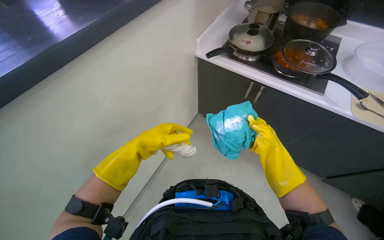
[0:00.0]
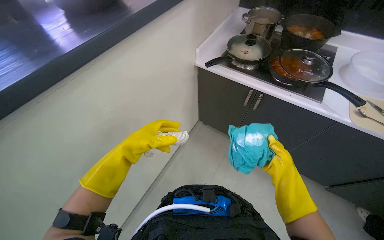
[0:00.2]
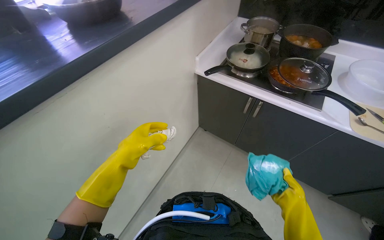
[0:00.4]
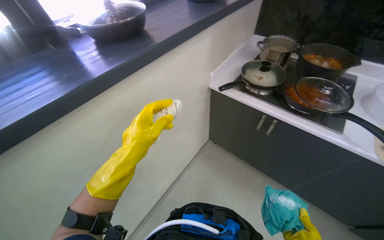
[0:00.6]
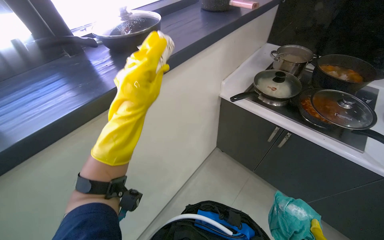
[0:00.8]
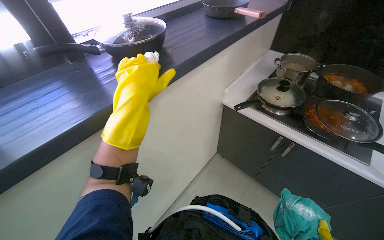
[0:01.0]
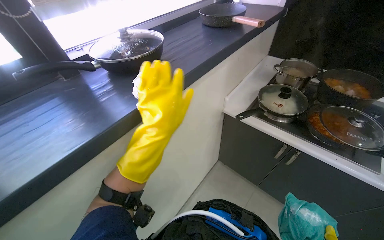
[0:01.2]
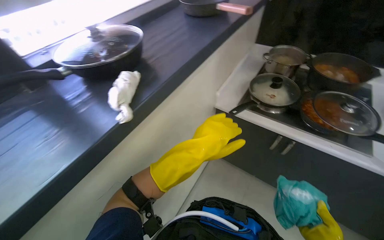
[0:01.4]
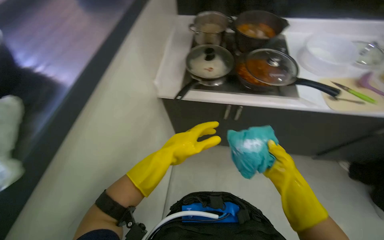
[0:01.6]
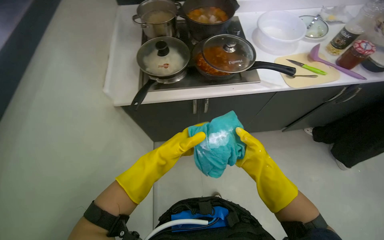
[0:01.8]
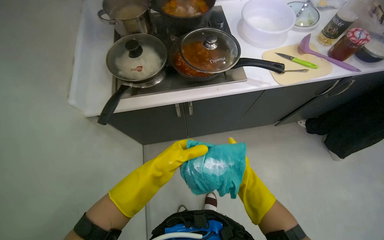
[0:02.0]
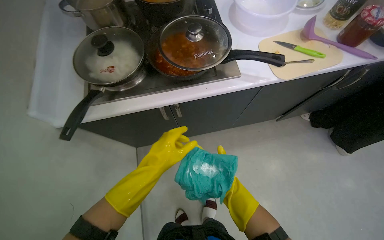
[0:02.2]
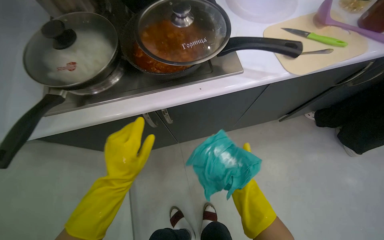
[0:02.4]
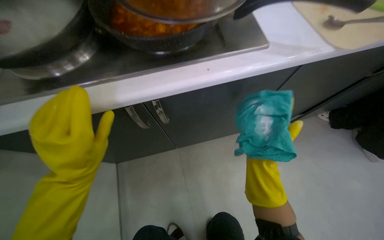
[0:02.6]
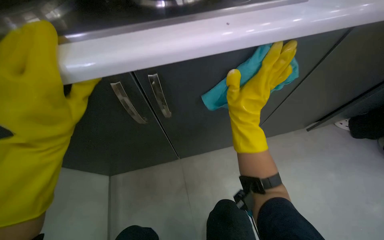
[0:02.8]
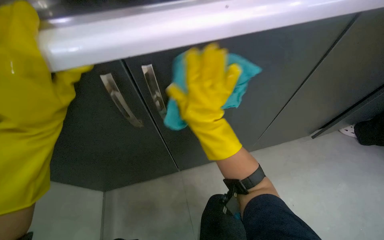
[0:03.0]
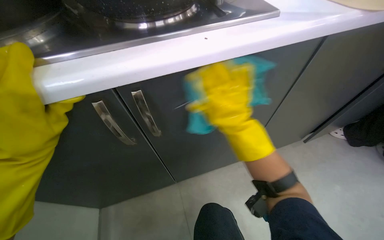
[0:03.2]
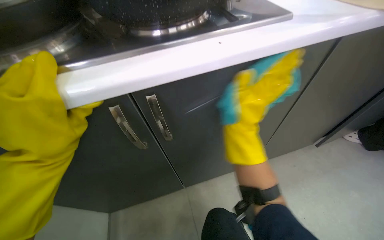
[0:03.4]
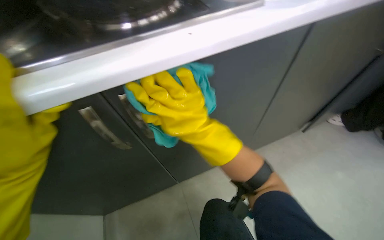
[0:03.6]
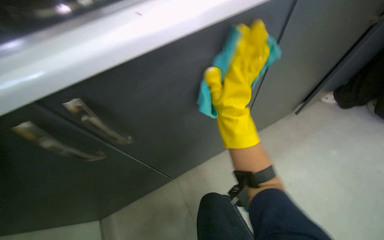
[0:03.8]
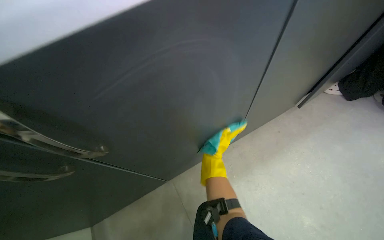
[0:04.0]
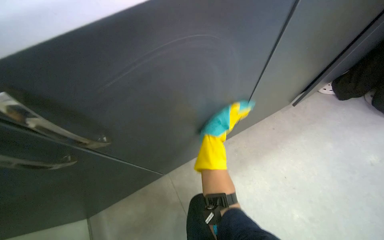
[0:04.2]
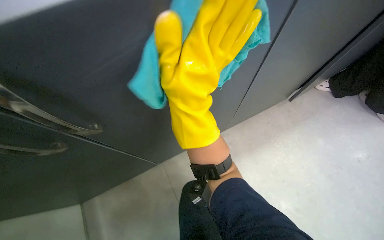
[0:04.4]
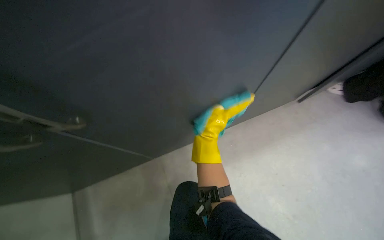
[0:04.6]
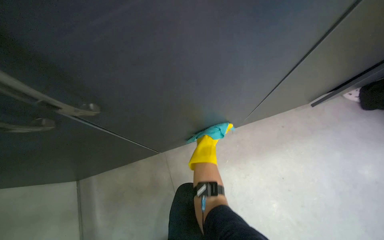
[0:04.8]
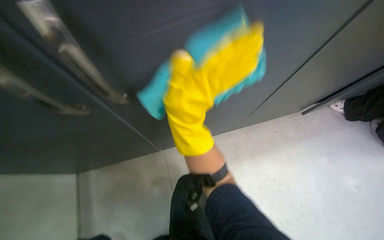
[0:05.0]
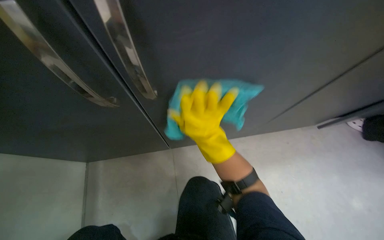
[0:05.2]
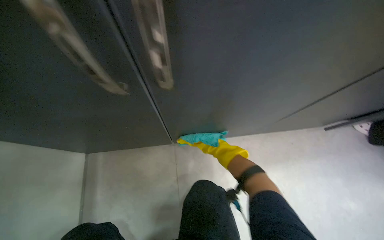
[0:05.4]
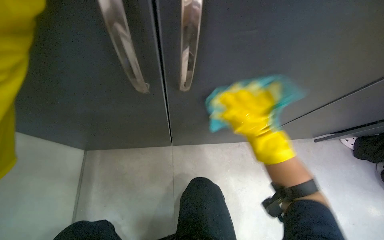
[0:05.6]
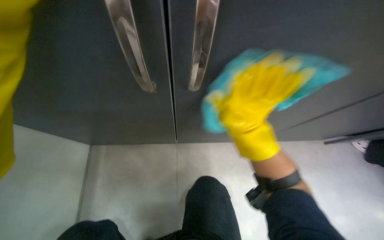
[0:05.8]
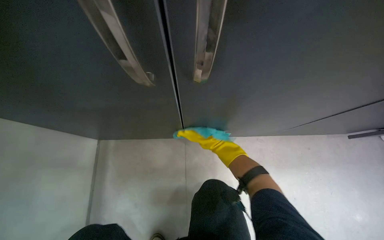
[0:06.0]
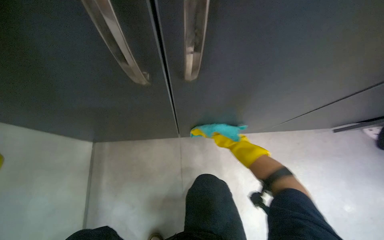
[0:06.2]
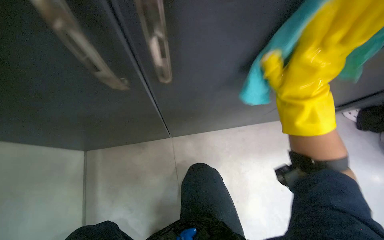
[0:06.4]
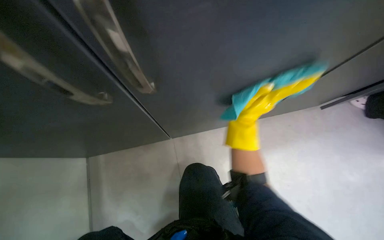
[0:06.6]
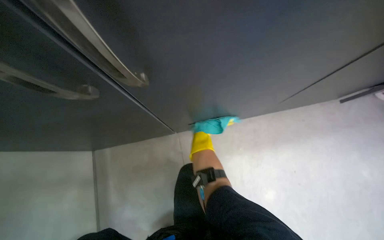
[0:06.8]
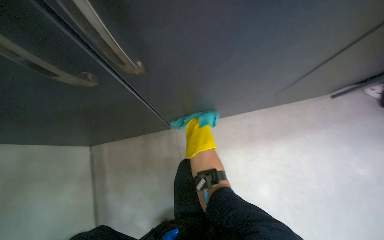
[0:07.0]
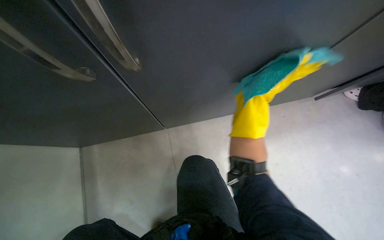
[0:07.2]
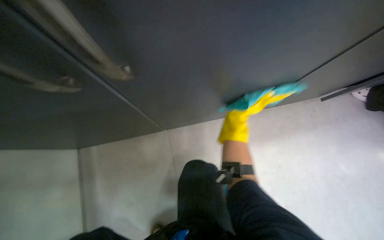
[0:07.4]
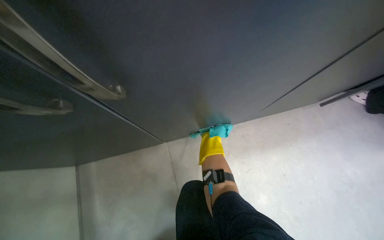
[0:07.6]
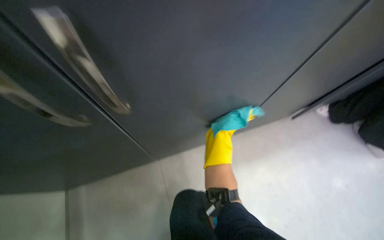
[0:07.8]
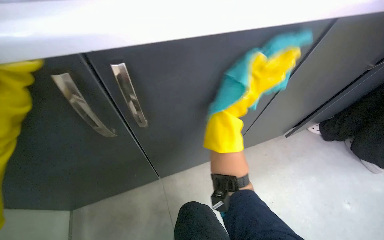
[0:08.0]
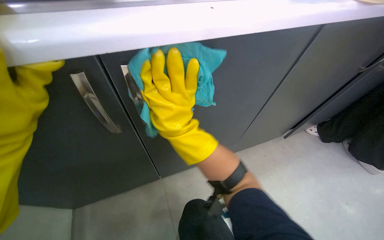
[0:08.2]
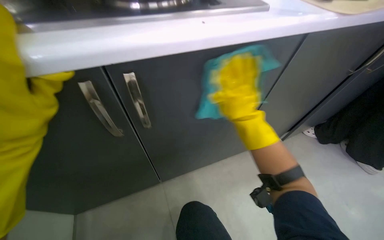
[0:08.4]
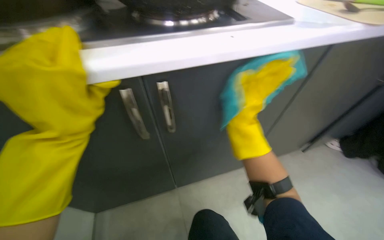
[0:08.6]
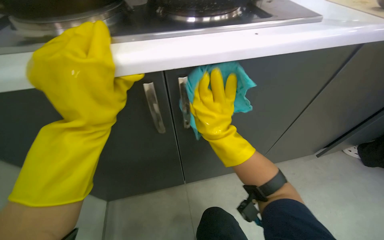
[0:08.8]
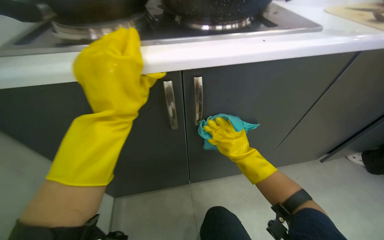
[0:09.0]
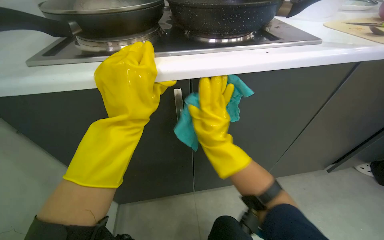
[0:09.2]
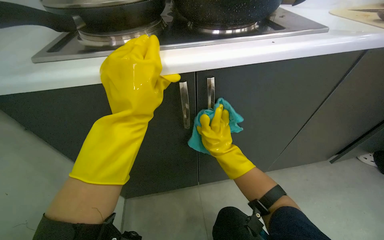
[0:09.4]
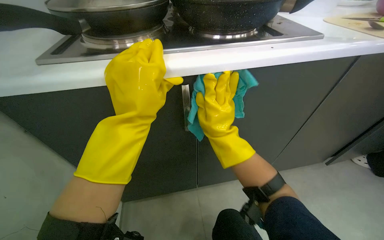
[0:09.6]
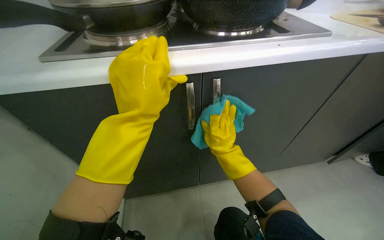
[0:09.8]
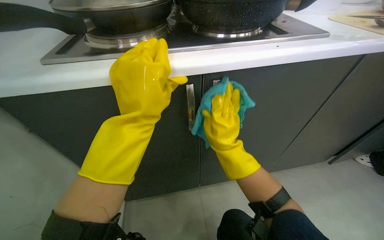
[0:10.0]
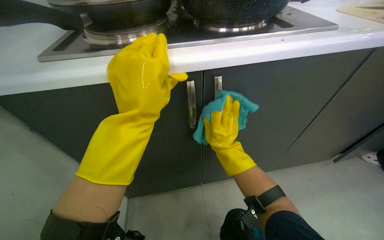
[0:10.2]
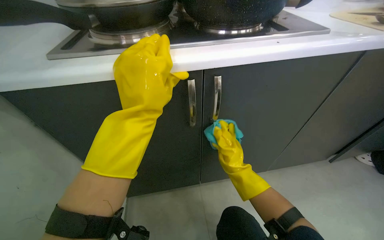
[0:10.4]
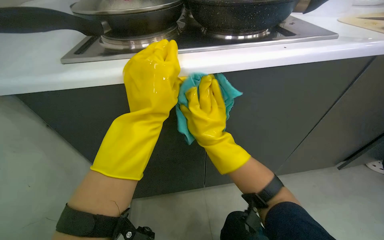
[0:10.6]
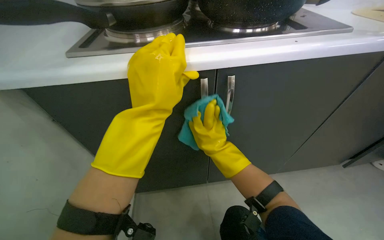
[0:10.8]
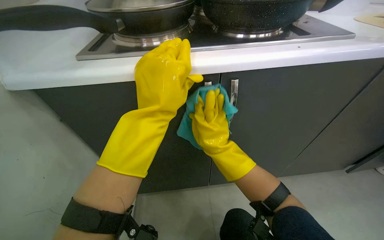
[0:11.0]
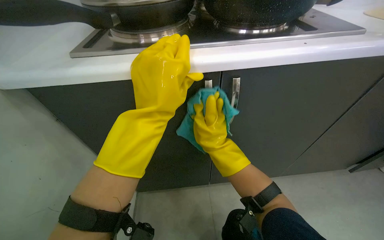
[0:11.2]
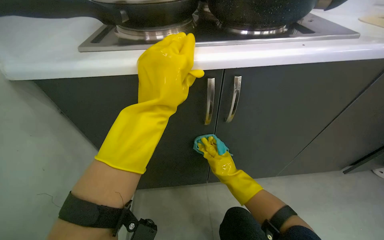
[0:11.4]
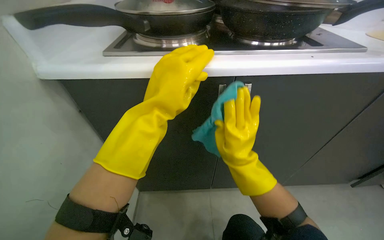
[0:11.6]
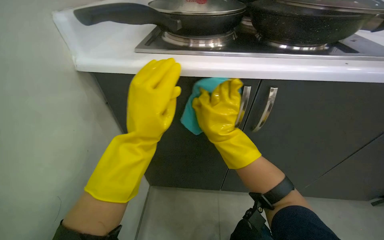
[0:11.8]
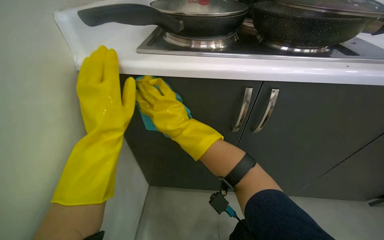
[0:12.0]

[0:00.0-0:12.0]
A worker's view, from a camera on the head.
Job: cleaning kitchen.
The whole recording: Wiping kitchen cabinets exterior. The worker wipes the exterior surfaces of the kitchen cabinets with a damp cloth.
0:00.0 to 0:01.6: The wearer looks about 25 degrees further to the right.
0:01.6 to 0:03.0: The wearer moves some 50 cm. The head rotates some 25 degrees to the right.
0:07.6 to 0:09.0: The wearer looks some 25 degrees further upward. The right hand travels nearer to the camera by about 25 cm.
0:09.0 to 0:10.4: The right hand moves nearer and farther over roughly 20 cm, changing direction 3 times.
0:10.4 to 0:12.0: The left hand shifts approximately 20 cm to the left; the right hand swings nearer and farther, approximately 20 cm each way, with 2 reversals.

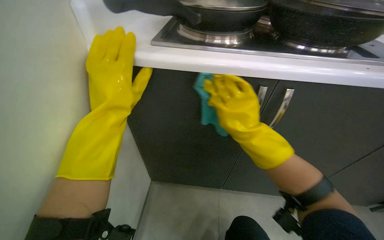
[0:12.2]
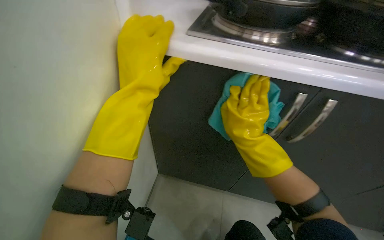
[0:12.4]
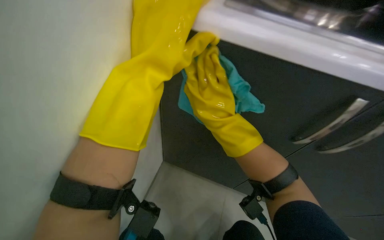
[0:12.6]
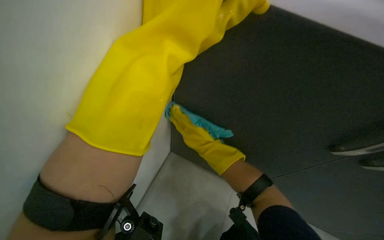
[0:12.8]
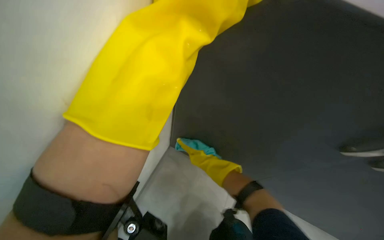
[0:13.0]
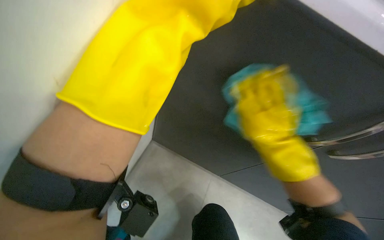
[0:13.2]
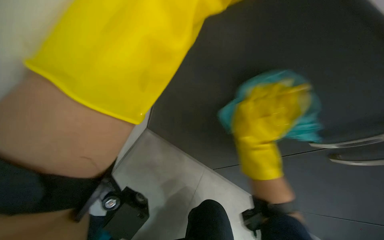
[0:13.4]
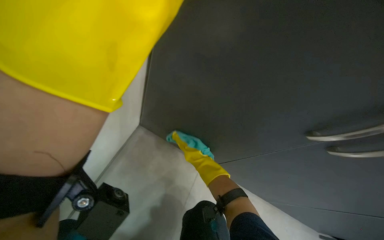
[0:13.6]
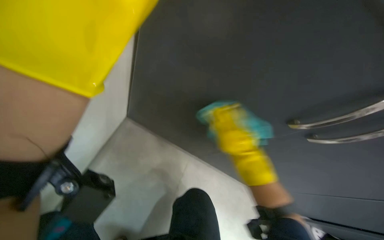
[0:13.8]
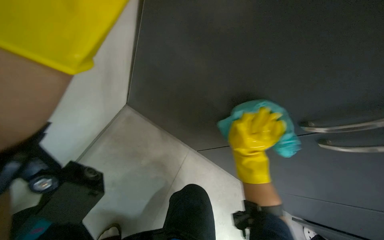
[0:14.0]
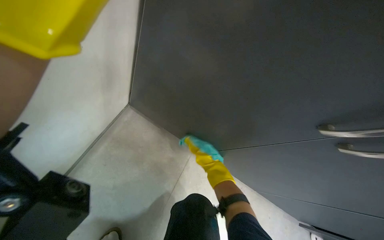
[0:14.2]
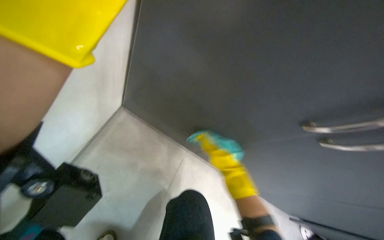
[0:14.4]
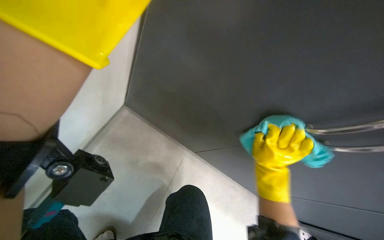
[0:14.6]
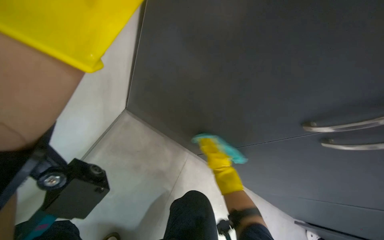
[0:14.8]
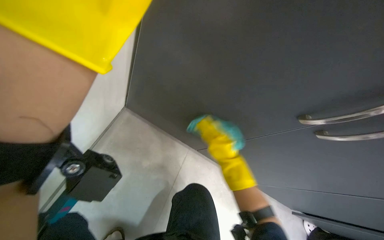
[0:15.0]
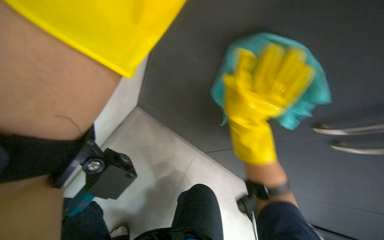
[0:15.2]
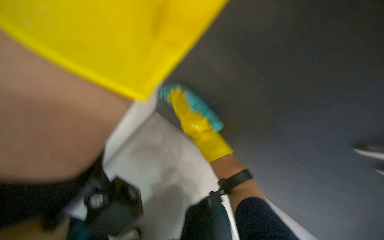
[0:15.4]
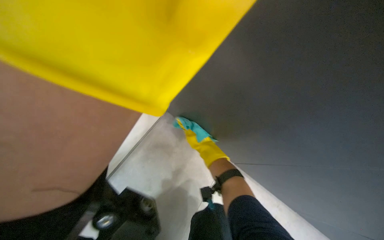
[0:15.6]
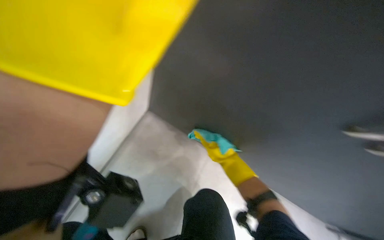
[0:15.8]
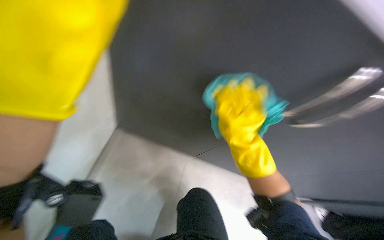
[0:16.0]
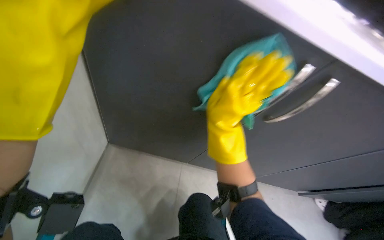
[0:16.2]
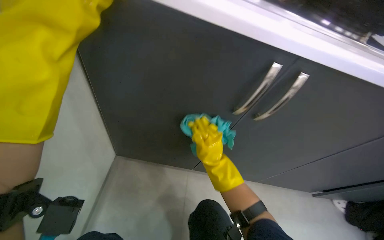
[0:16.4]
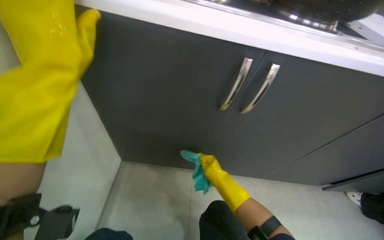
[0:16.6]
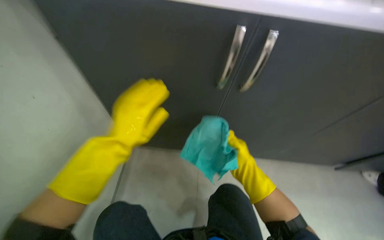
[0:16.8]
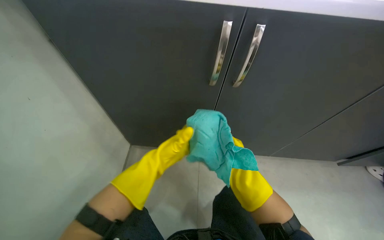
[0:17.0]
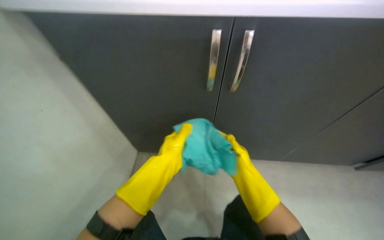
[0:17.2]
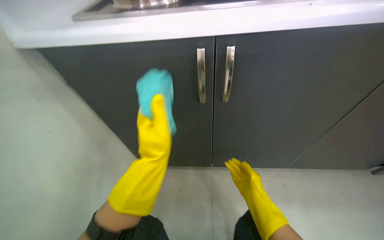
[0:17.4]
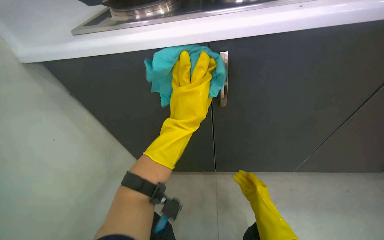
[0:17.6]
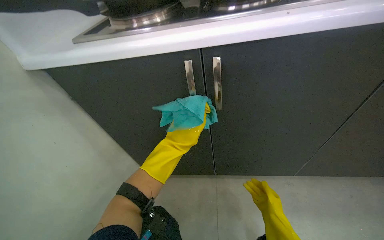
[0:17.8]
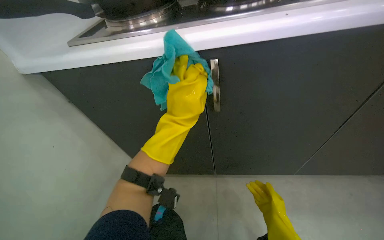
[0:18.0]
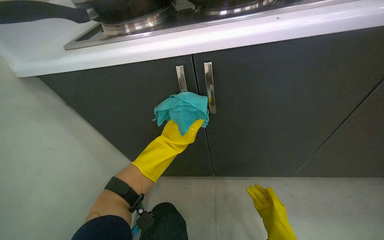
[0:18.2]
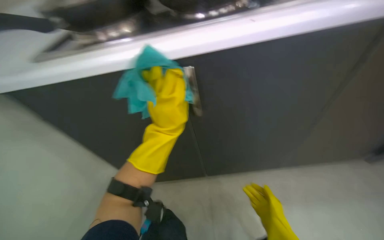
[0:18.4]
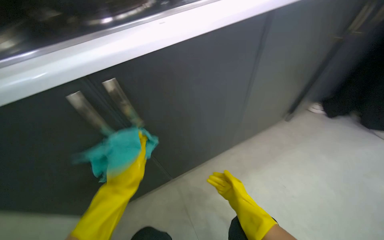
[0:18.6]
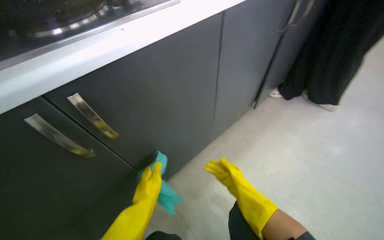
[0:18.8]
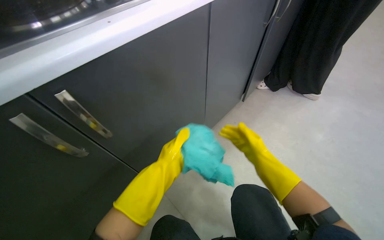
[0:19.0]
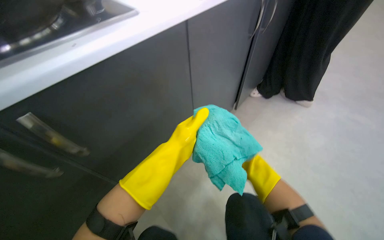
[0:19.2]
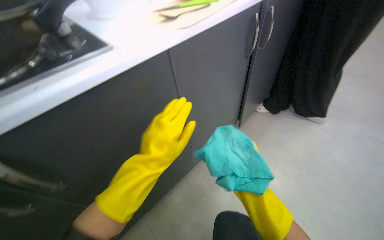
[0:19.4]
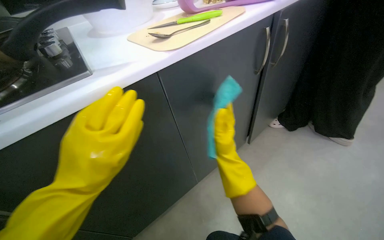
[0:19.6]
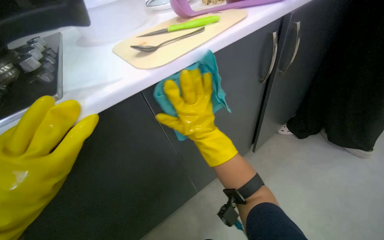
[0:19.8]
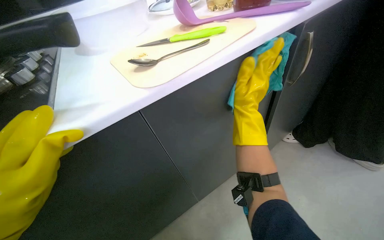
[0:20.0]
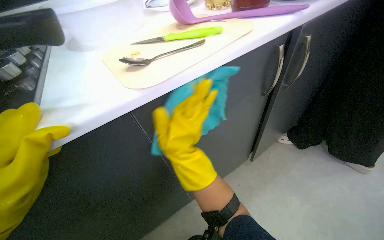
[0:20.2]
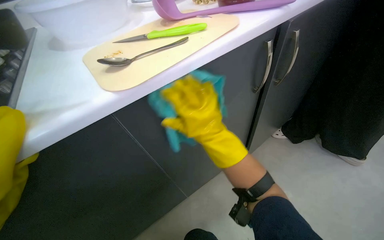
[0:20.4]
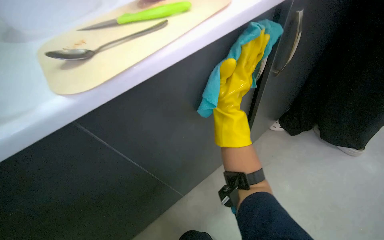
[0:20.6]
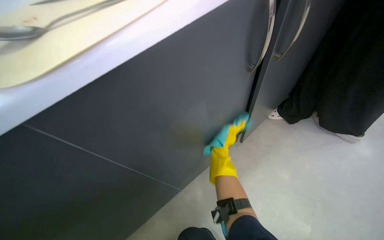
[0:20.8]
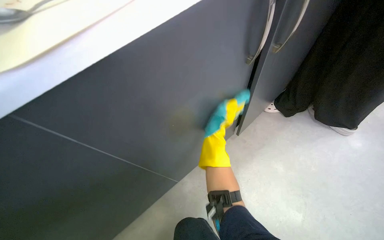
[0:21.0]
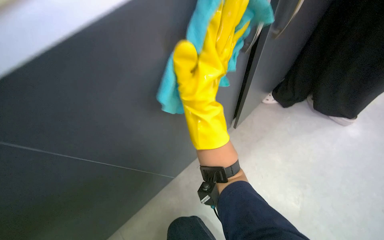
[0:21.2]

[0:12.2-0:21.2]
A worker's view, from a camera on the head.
Job: cleaning kitchen.
The whole recording: Wiping kitchen cabinets exterior. The worker wipes the exterior surfaces of the kitchen cabinets with a damp cloth.
0:13.8 to 0:15.2: The right hand swings nearer and farther, approximately 25 cm each way, with 3 reversals.
0:16.6 to 0:18.2: The left hand goes nearer and farther, some 30 cm each way, reversing 4 times. Meanwhile the right hand moves down the picture and to the right, roughly 20 cm.
0:19.8 to 0:21.2: The camera pitches downward, by roughly 15 degrees.
